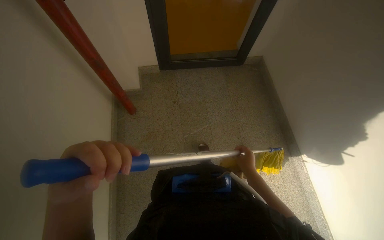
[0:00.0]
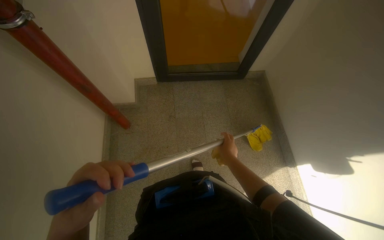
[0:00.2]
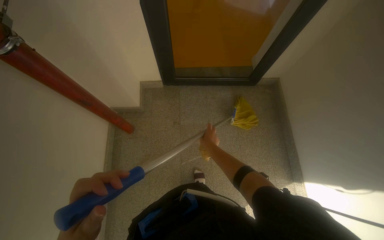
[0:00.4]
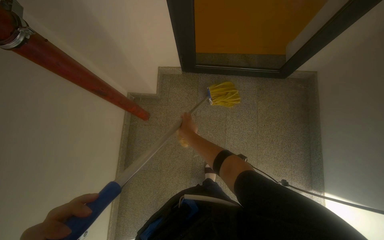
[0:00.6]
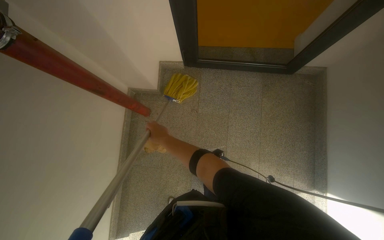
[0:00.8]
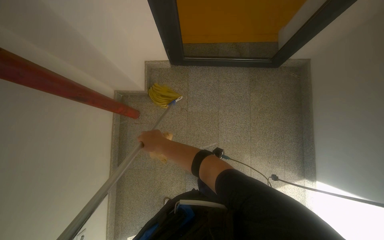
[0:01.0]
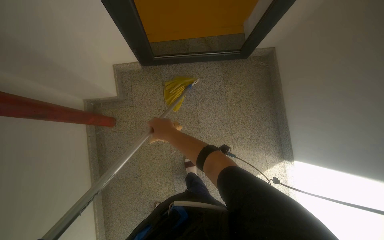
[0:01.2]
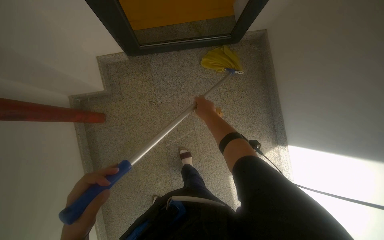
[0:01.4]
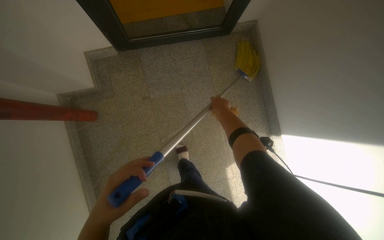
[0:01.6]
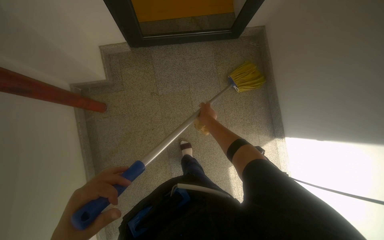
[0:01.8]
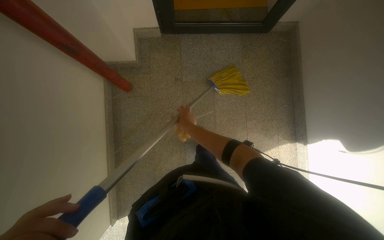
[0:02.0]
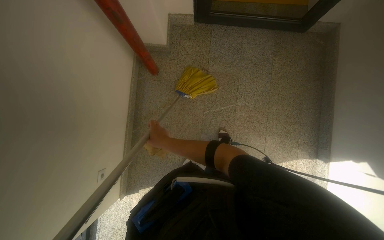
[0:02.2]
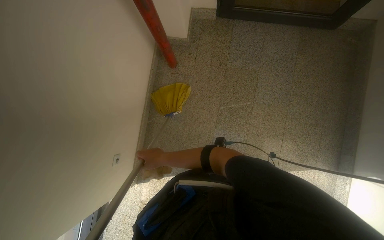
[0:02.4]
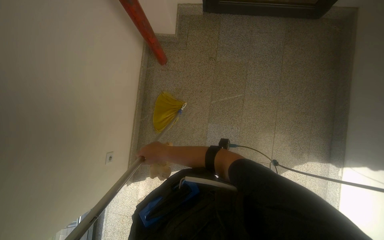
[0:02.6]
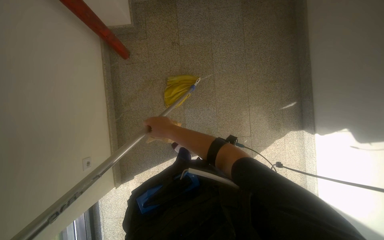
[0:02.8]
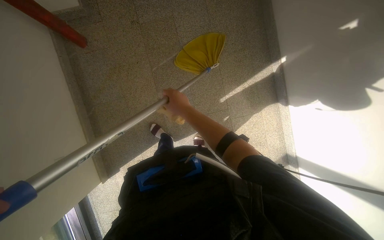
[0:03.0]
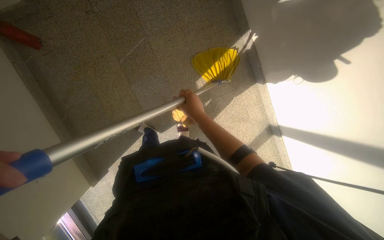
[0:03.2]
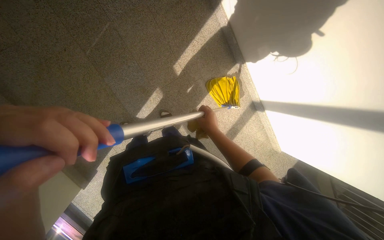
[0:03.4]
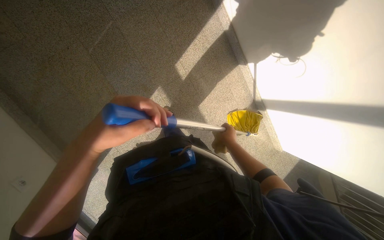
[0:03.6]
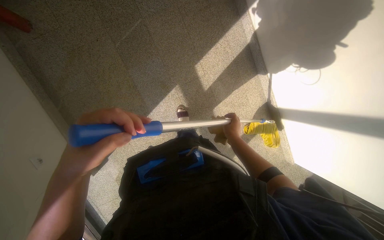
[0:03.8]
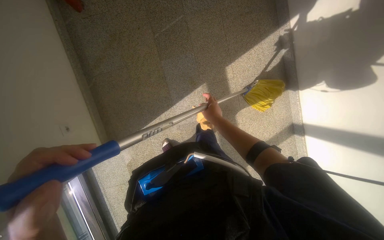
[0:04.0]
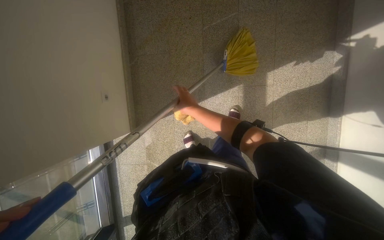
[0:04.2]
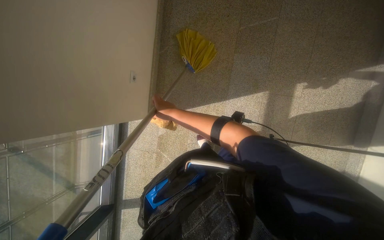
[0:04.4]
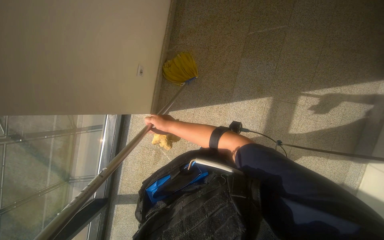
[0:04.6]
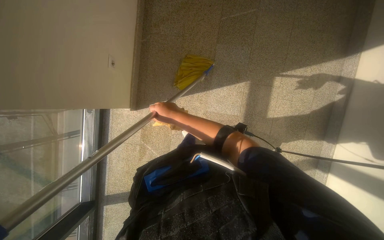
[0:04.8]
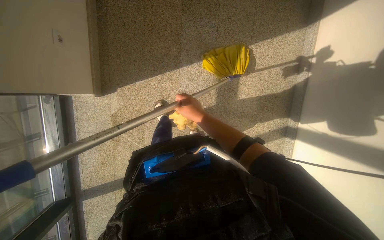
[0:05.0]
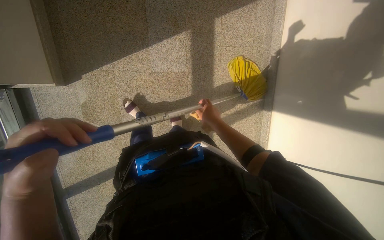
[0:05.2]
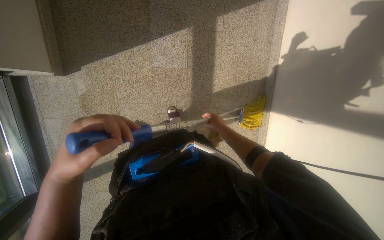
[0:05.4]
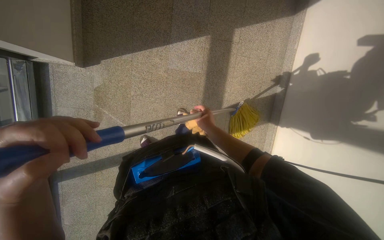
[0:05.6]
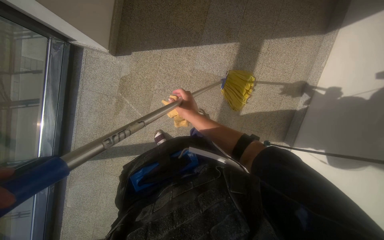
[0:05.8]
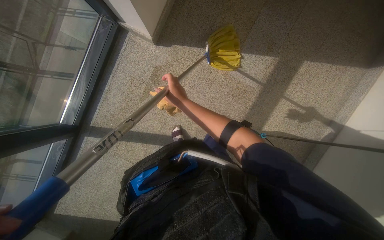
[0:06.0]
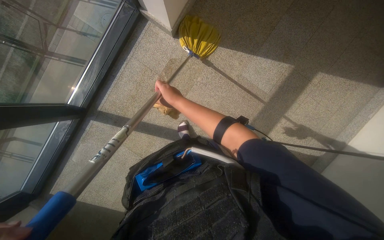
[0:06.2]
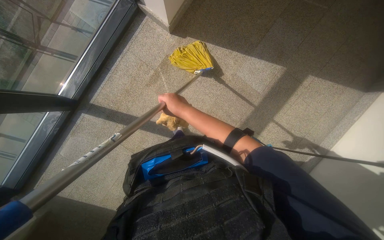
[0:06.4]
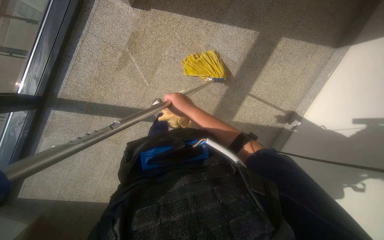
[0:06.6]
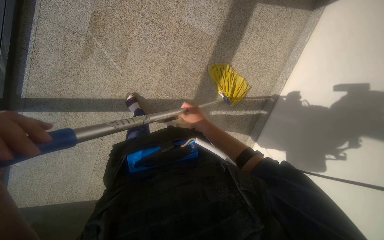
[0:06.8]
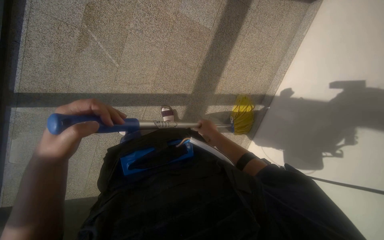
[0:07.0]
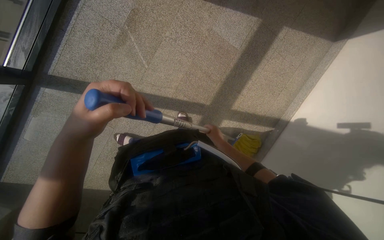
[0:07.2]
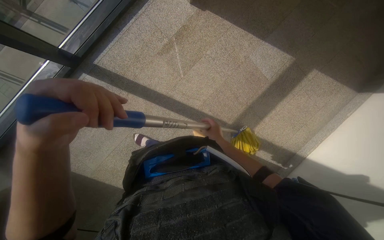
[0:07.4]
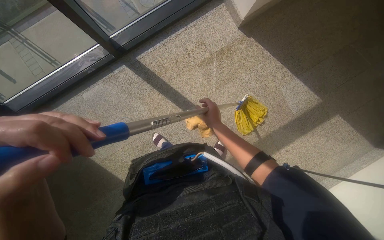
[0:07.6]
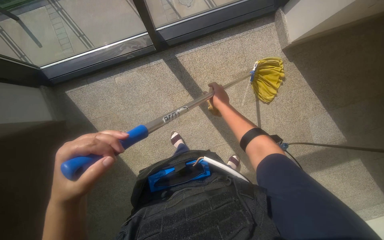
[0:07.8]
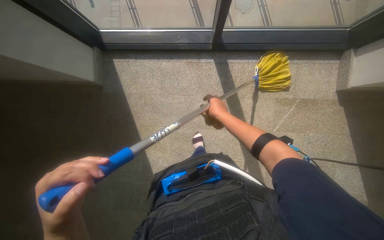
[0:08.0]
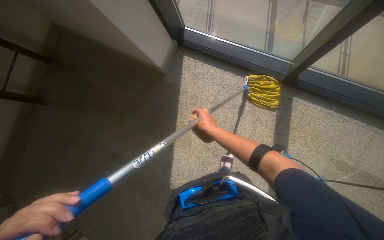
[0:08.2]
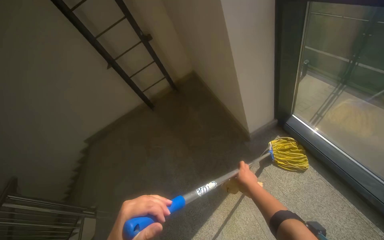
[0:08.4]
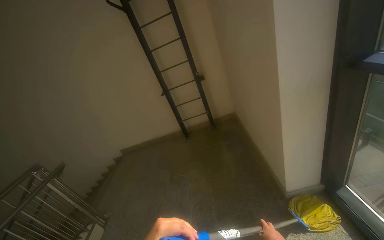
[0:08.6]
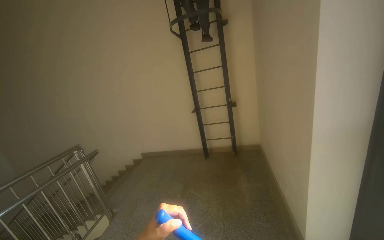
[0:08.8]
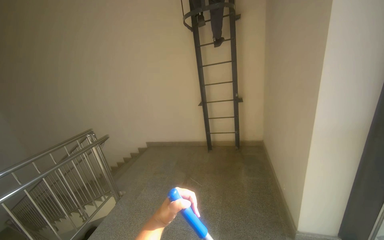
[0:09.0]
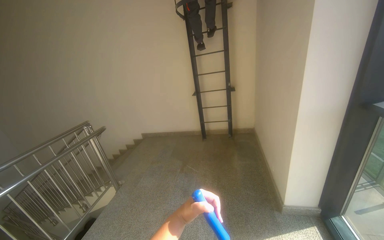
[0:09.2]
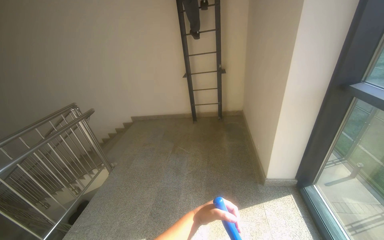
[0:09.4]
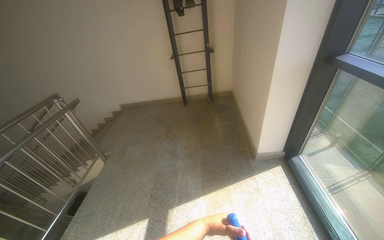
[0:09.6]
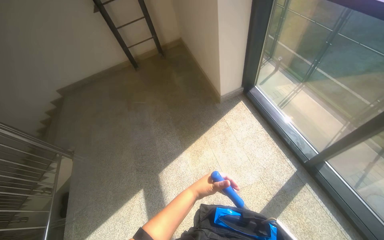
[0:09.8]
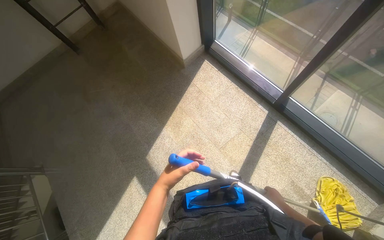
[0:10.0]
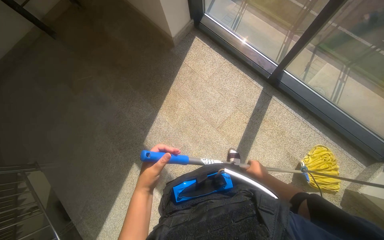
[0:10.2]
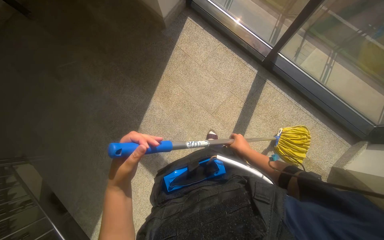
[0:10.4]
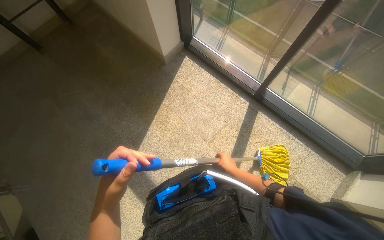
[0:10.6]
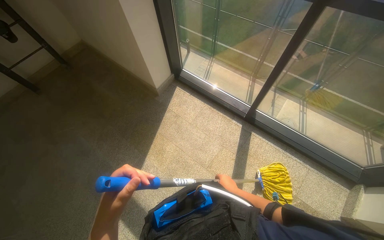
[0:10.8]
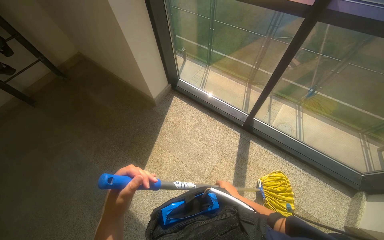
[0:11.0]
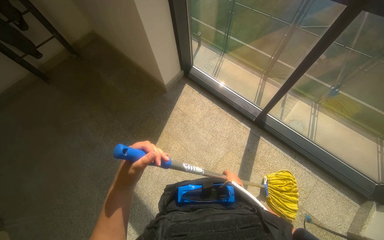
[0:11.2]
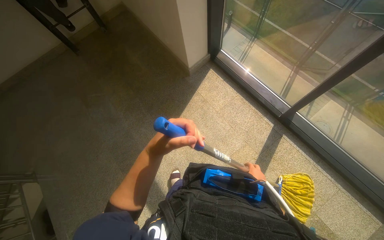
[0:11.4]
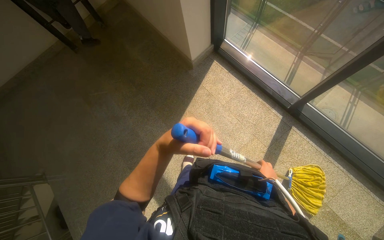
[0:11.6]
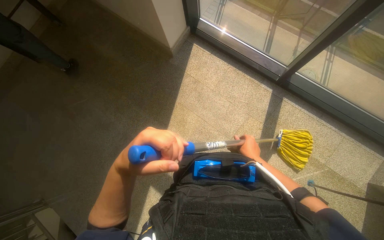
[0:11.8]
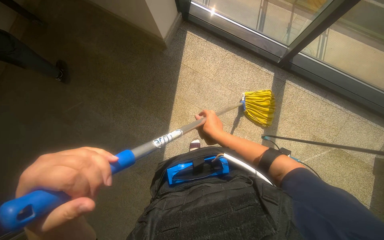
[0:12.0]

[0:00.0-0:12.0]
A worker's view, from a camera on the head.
Job: mopping floor.
The whole recording: Mopping stairwell floor. The worker mops the floor of the stairwell with a yellow mop.
0:00.0 to 0:01.6: The camera is carried roughly 60 cm. The wearer looks roughly 20 degrees further downward.
0:01.6 to 0:03.0: The camera is carried about 60 cm.
0:03.0 to 0:04.4: The camera is carried roughly 40 cm.
0:06.0 to 0:07.6: The wearer moves some 60 cm. The scene rotates clockwise by approximately 30 degrees.
0:07.6 to 0:09.0: The wearer moves approximately 40 cm. The head turns to the left by roughly 100 degrees. The wearer looks roughly 20 degrees further upward.
0:09.0 to 0:10.4: The wearer's head swings about 65 degrees to the right. The view tilts about 50 degrees downward.
0:10.4 to 0:12.0: The right hand is displaced to the left and up the picture by approximately 50 cm; the left hand shifts some 30 cm to the left.

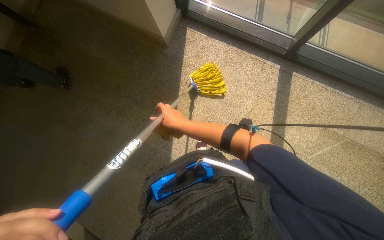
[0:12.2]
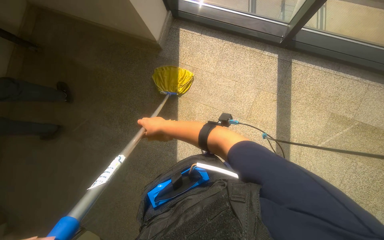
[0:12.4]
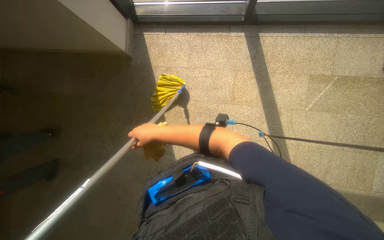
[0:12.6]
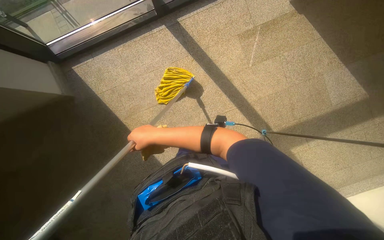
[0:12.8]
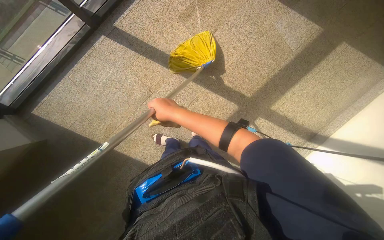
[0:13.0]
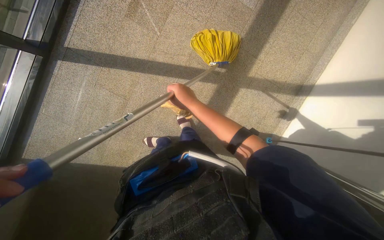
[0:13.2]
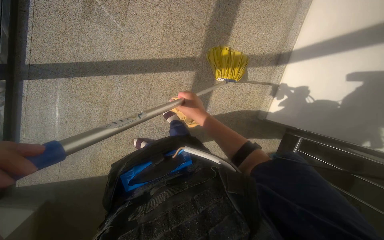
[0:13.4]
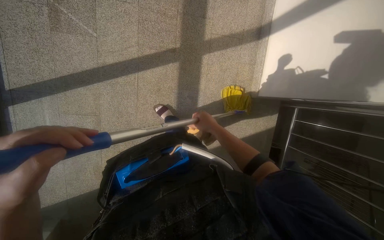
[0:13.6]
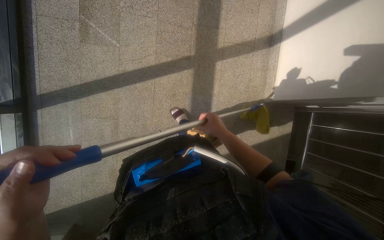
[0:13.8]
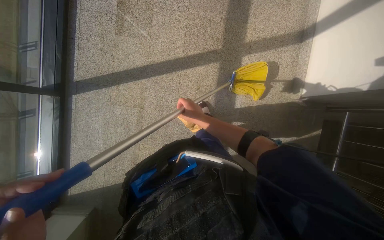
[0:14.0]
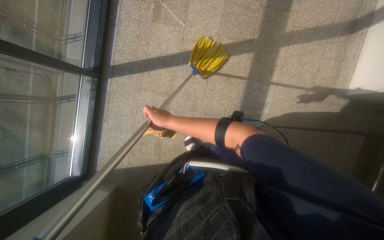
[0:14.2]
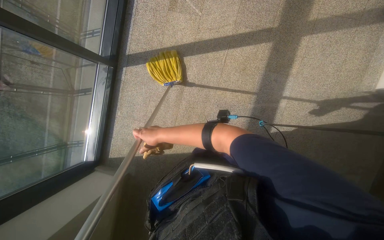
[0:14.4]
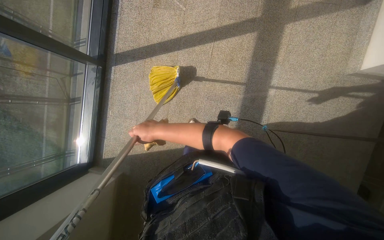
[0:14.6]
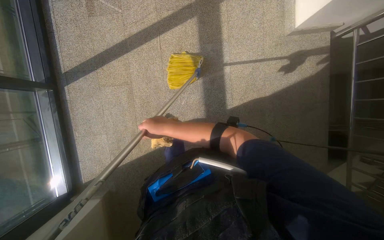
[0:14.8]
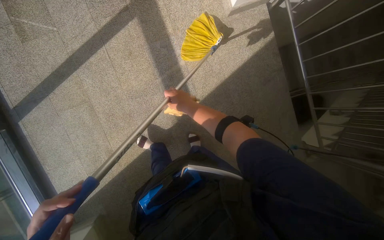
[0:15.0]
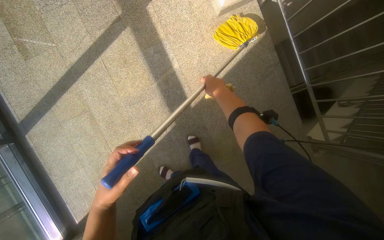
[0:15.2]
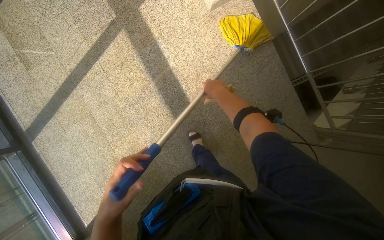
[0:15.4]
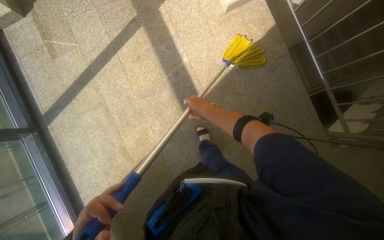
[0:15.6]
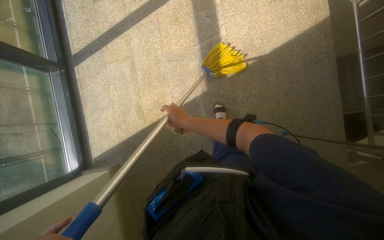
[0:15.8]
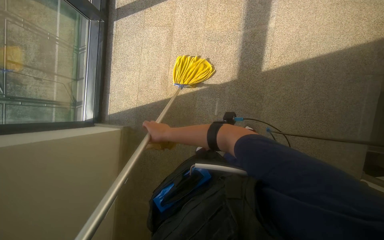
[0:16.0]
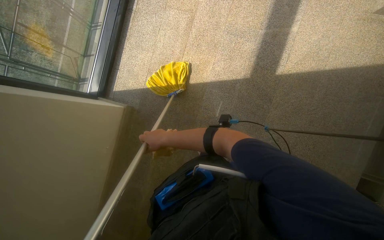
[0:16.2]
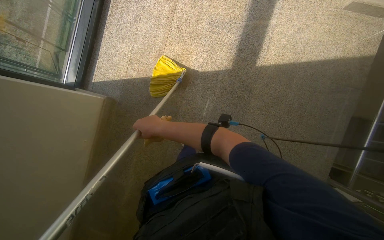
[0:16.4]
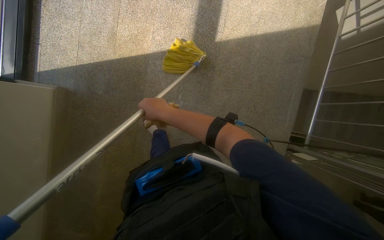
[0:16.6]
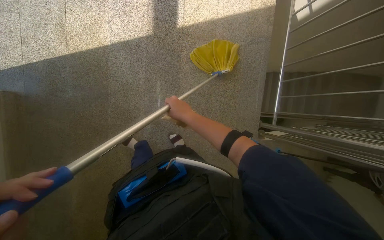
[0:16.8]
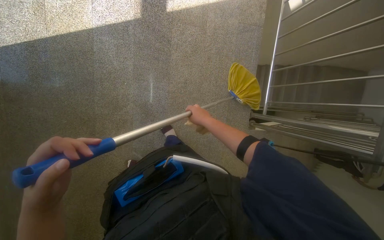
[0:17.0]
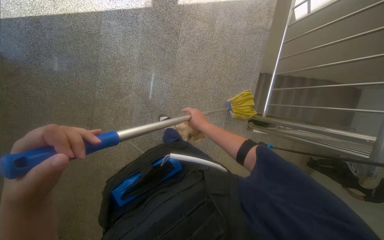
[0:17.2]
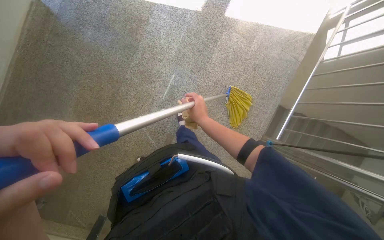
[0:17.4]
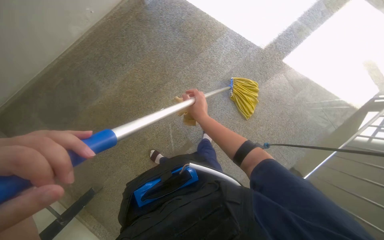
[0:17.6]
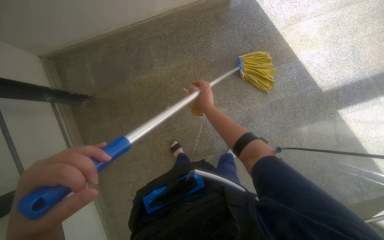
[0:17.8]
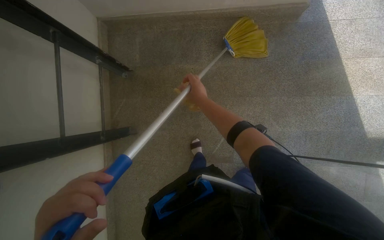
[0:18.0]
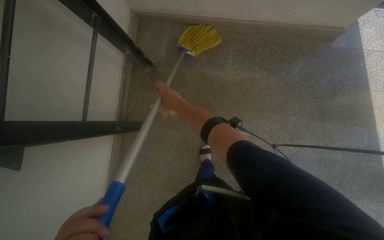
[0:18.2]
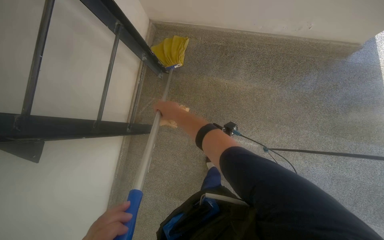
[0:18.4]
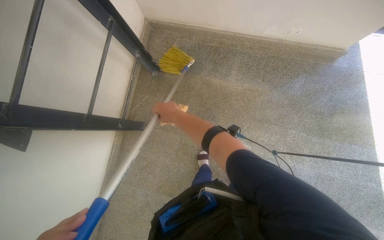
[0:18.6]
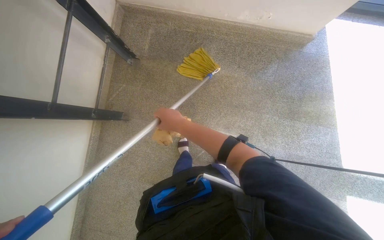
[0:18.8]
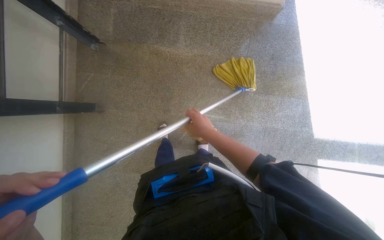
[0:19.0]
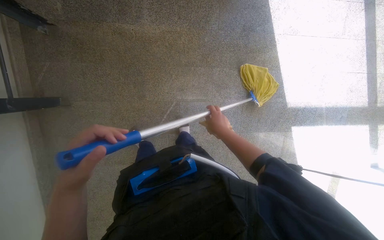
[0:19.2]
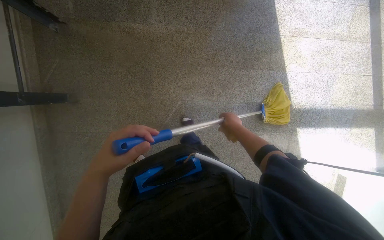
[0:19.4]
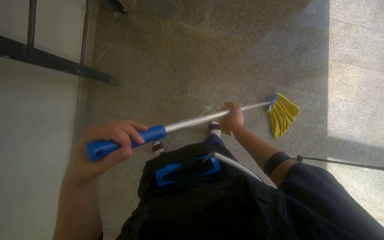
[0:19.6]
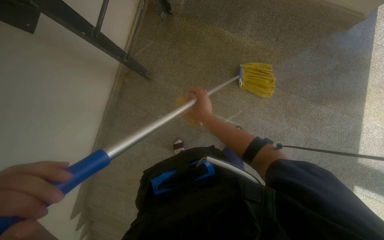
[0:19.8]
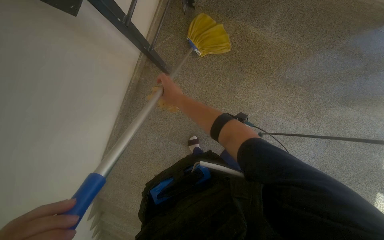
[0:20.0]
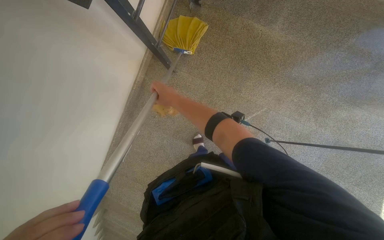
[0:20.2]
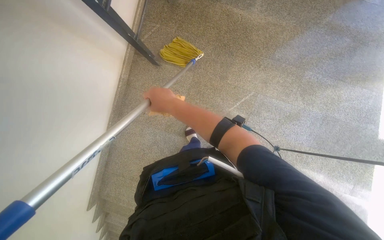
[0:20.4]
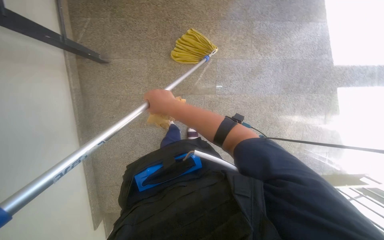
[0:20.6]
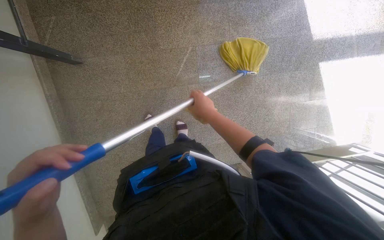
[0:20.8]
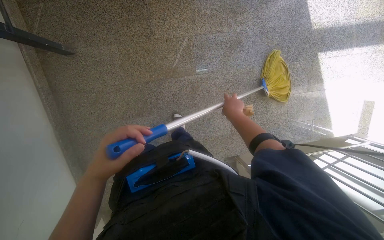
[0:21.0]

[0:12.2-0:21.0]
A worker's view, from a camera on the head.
Job: mopping floor.
The whole recording: Mopping stairwell floor. The worker mops the floor of the stairwell with a yellow mop.
0:12.2 to 0:13.6: The wearer moves approximately 60 cm. The camera pitches downward, by roughly 15 degrees. Everything in view rotates approximately 115 degrees counterclockwise.
0:13.6 to 0:15.2: The wearer moves some 70 cm. The scene turns approximately 25 degrees counterclockwise in the picture.
0:15.2 to 0:16.6: The camera is carried approximately 60 cm. Everything in view rotates some 35 degrees clockwise.
0:16.6 to 0:18.0: The wearer moves about 90 cm. The scene rotates clockwise by approximately 80 degrees.
0:18.0 to 0:19.6: The right hand goes some 35 cm down the picture and to the right.
